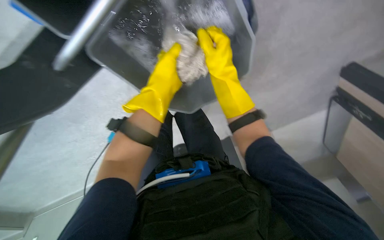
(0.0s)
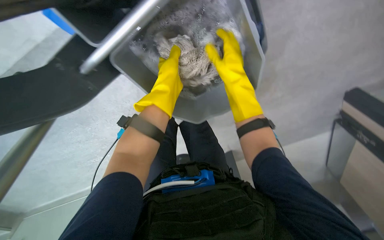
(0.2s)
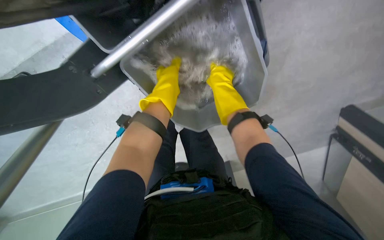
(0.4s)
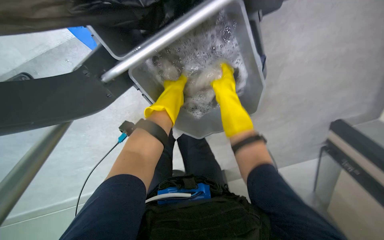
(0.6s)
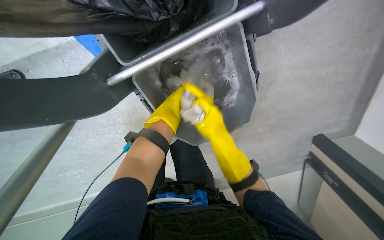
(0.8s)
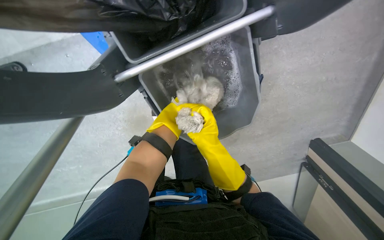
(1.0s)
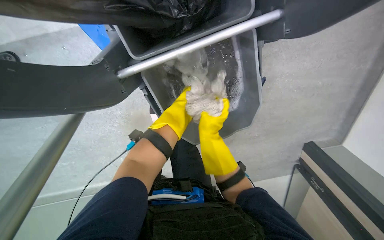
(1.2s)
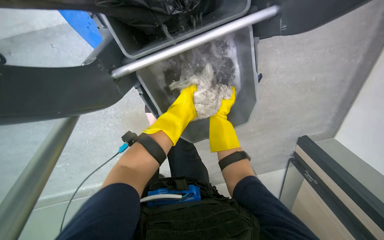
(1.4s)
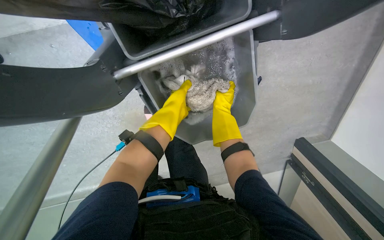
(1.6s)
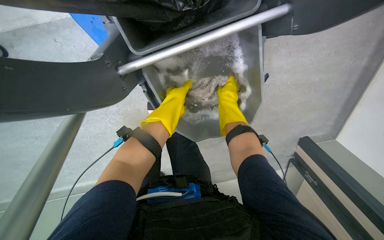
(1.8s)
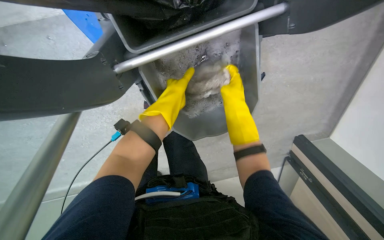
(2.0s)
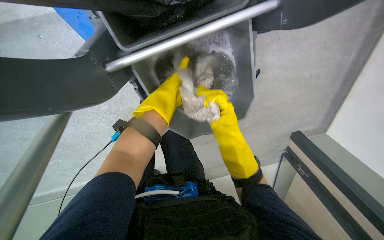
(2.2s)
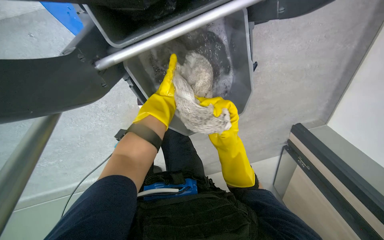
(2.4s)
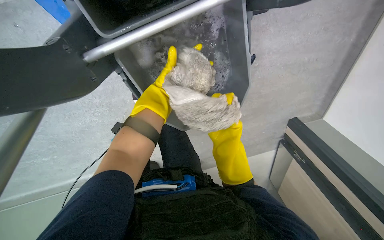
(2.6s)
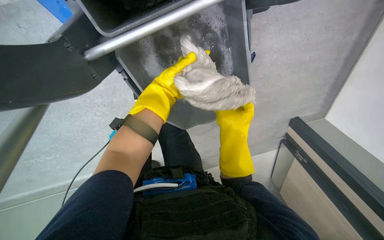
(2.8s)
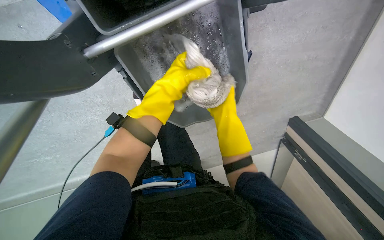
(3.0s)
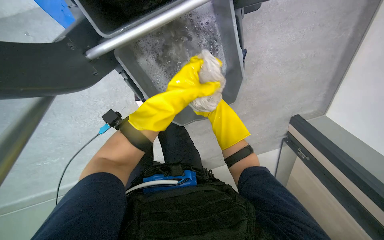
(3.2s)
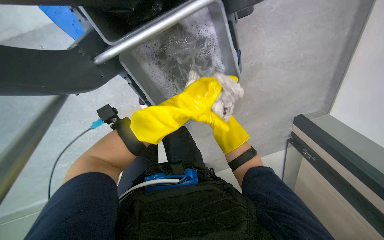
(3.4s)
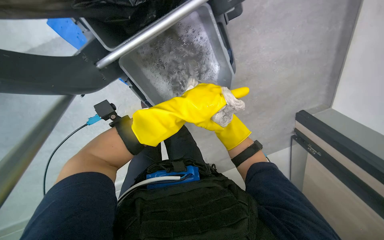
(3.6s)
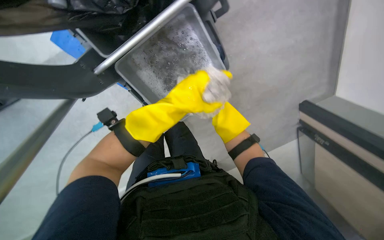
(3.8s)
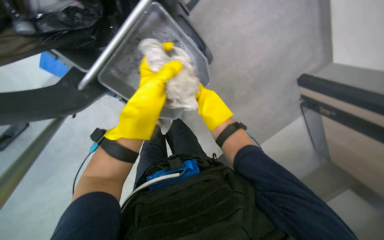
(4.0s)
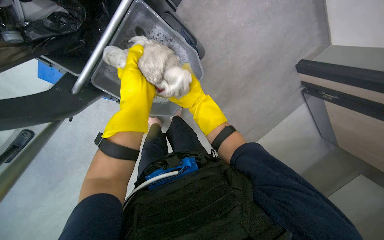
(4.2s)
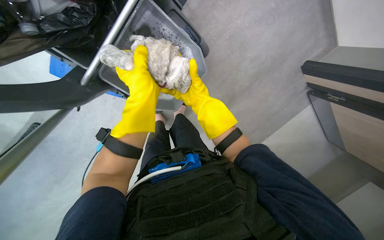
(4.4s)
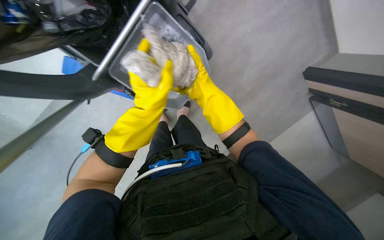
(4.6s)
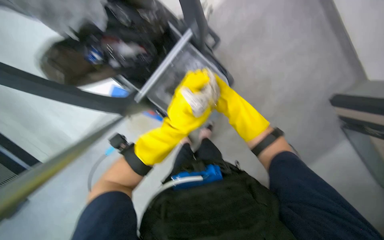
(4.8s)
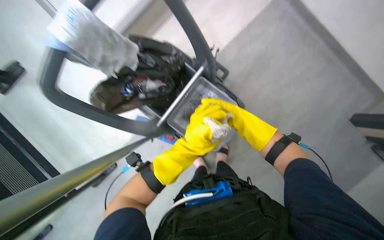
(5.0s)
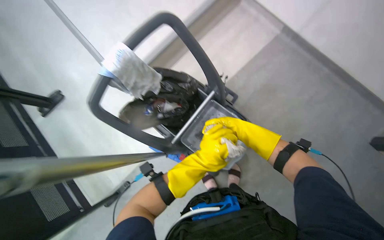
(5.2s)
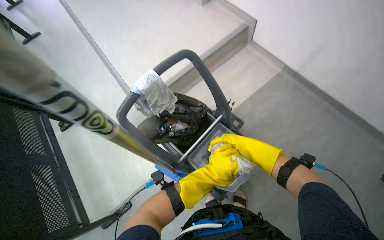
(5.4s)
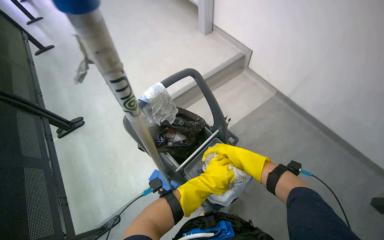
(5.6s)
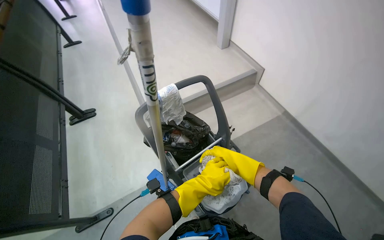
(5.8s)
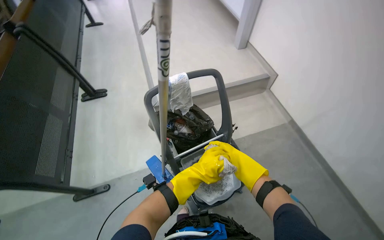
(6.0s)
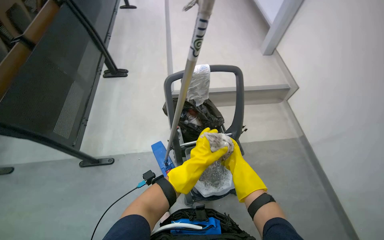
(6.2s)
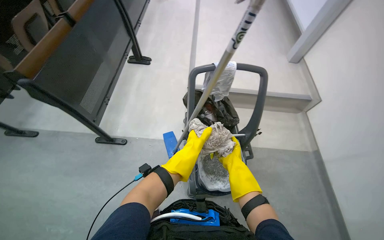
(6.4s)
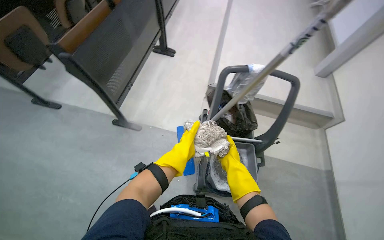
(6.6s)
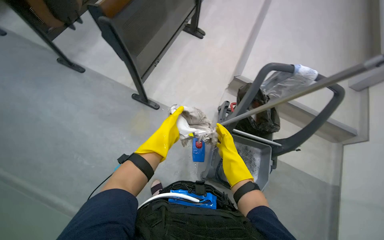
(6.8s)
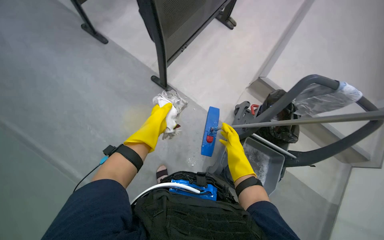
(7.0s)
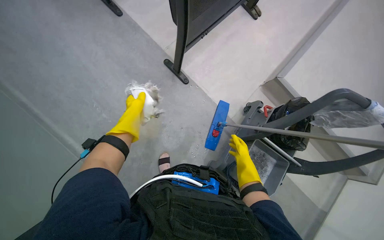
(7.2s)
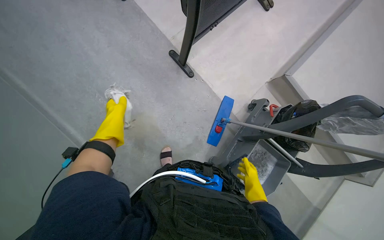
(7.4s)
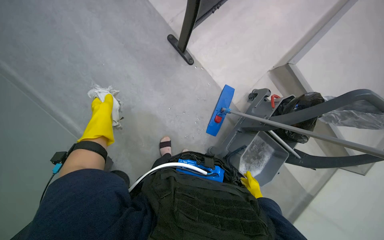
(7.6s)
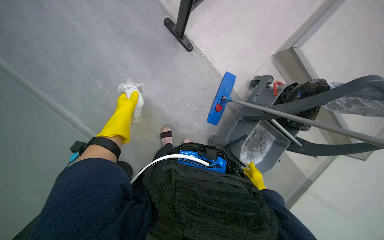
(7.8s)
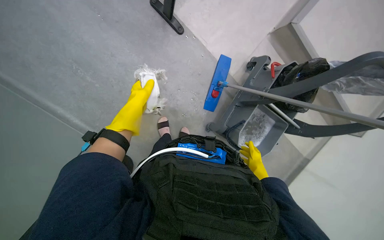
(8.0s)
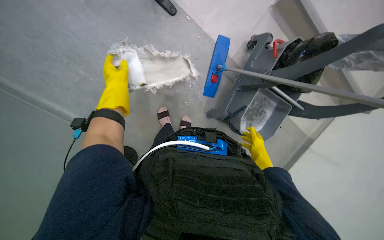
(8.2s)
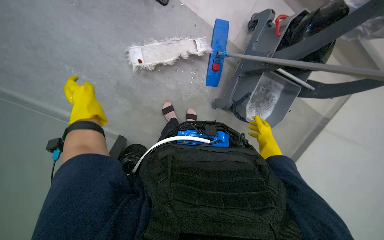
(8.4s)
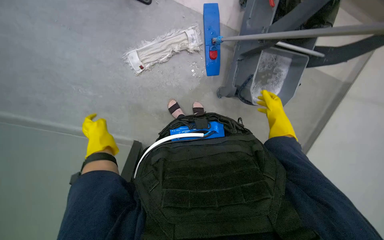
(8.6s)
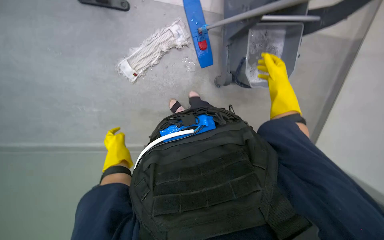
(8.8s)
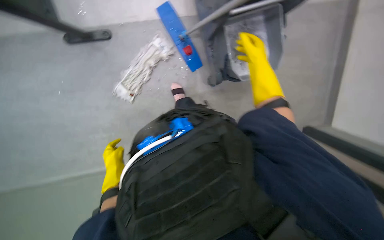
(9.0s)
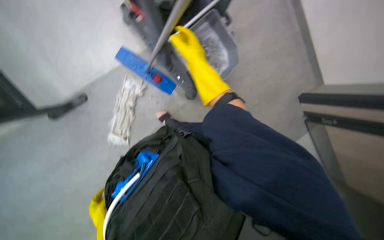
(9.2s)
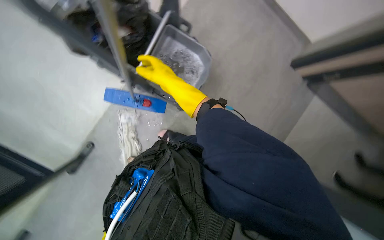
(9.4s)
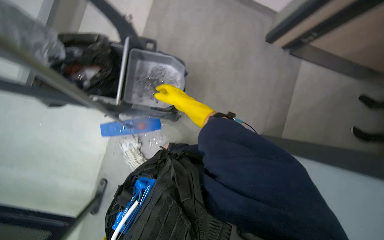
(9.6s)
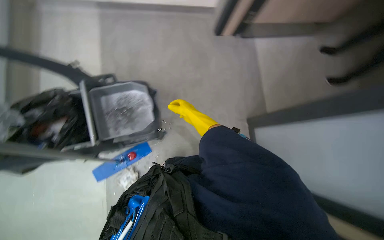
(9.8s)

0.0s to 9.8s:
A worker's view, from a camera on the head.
Job: preparing cleaning supplies.
The whole recording: Preparing mop for cleaning. The worker collects trash from the trash bin and worker prepares the mop for cleaning by wetting and wringing a cloth and attaching it to the mop head.
0.0s to 1.4s: The view tilts approximately 15 degrees upward.
1.4s to 2.8s: The right hand moves down the picture, approximately 10 cm.
4.2s to 5.6s: The head rotates approximately 25 degrees to the left. The wearer looks approximately 50 degrees further upward.
5.6s to 7.0s: The head travels approximately 50 cm. The head turns to the left by roughly 70 degrees.
7.0s to 8.4s: The view tips downward by about 35 degrees. The left hand goes left and right, roughly 20 cm each way, reversing 2 times, while the right hand shifts some 10 cm farther from the camera.
8.4s to 9.8s: The camera is aimed about 20 degrees further to the left. The camera pitches upward, by roughly 10 degrees. The scene turns some 120 degrees counterclockwise in the picture.

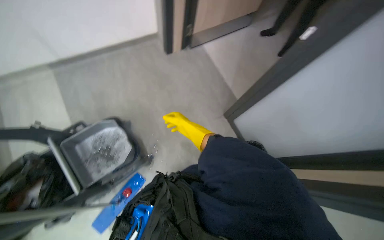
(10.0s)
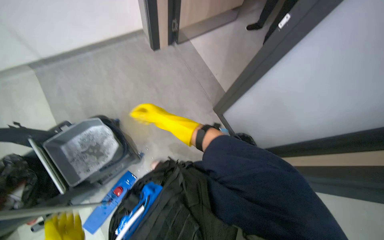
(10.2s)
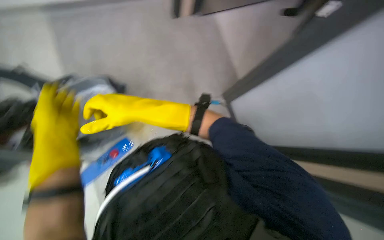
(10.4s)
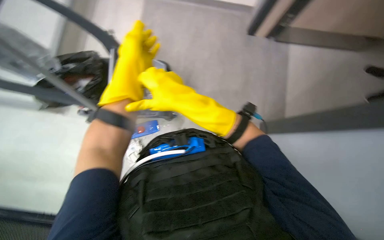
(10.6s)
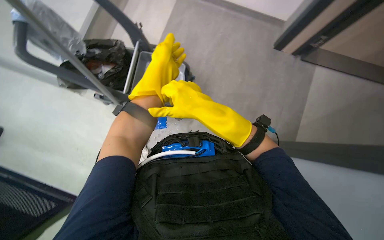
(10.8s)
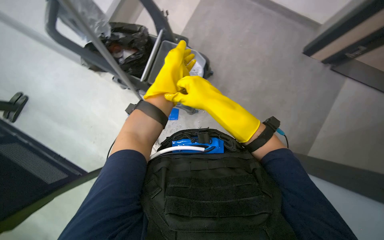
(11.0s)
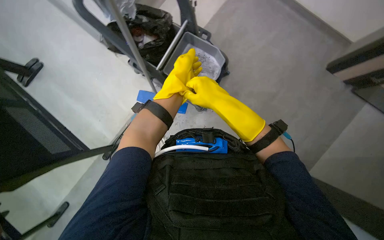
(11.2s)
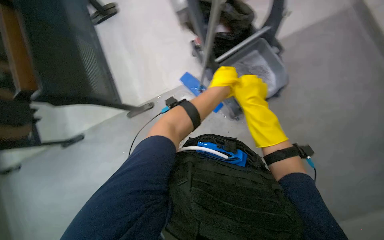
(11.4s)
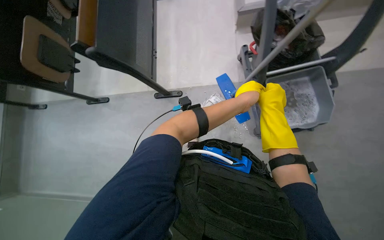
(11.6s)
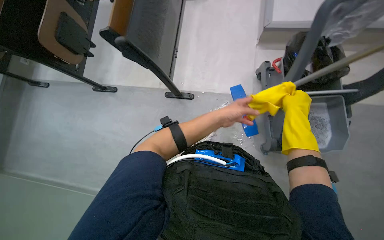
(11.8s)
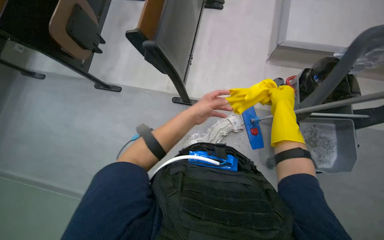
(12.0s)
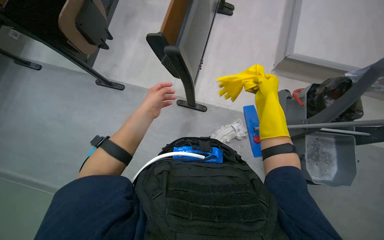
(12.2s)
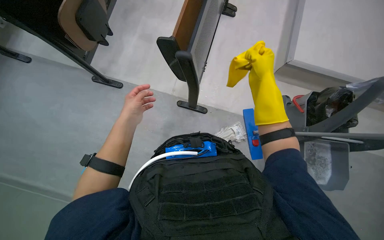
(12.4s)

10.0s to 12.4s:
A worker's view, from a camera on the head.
Job: preparing cleaning supplies.
The whole recording: Preparing mop for cleaning. The worker collects trash from the trash bin and worker prepares the mop for cleaning by wetting and wringing a cloth and attaching it to the mop head.
10.0s to 11.2s: The scene turns some 45 degrees clockwise in the picture.
11.2s to 12.4s: The wearer moves approximately 50 cm. Everything in view rotates roughly 70 degrees clockwise.

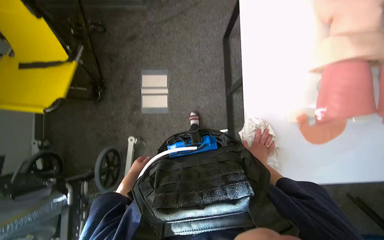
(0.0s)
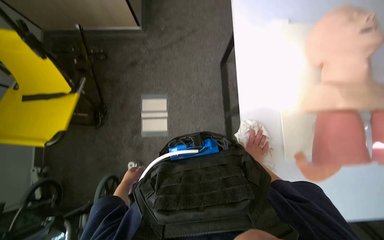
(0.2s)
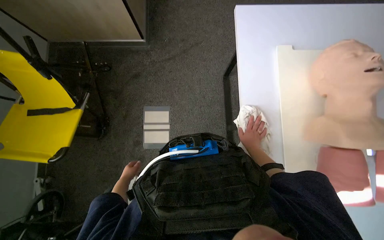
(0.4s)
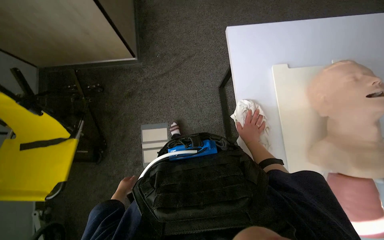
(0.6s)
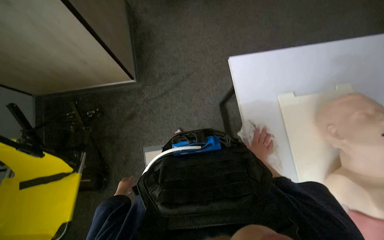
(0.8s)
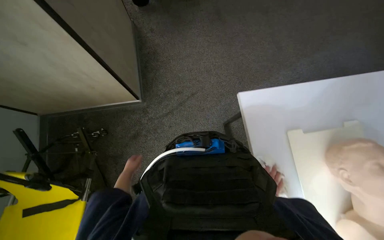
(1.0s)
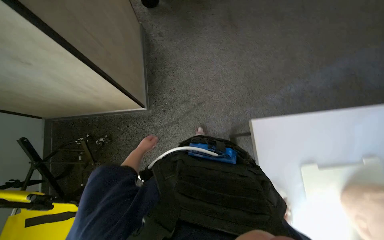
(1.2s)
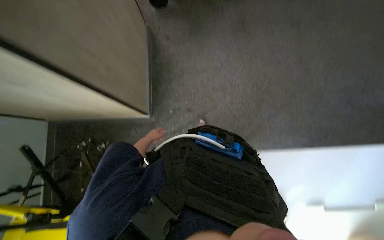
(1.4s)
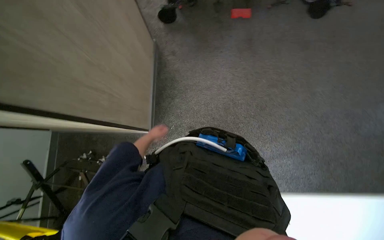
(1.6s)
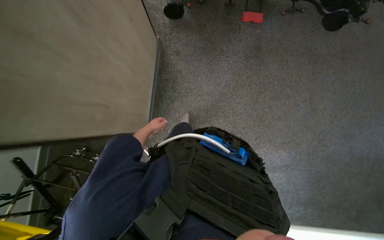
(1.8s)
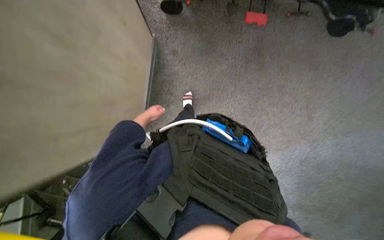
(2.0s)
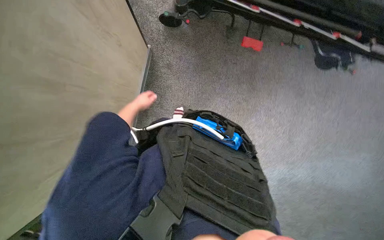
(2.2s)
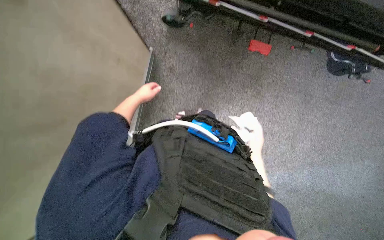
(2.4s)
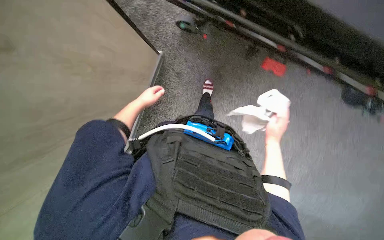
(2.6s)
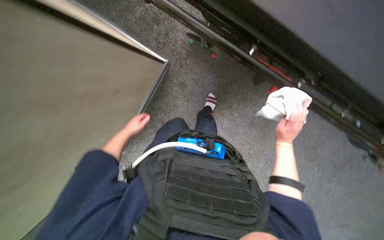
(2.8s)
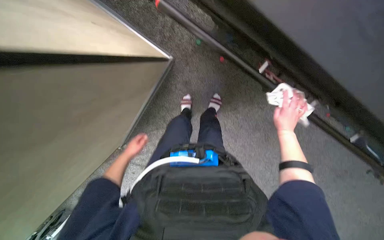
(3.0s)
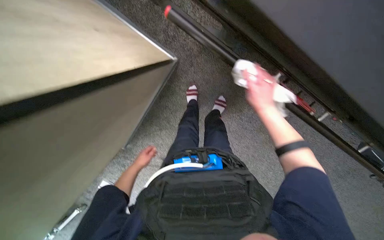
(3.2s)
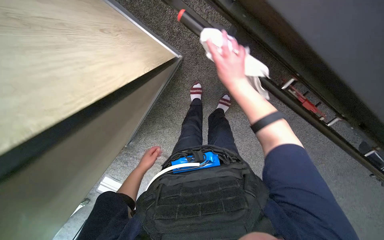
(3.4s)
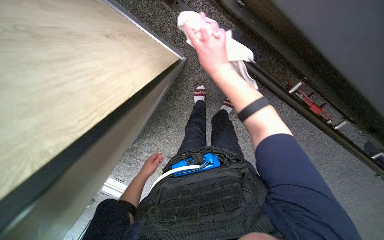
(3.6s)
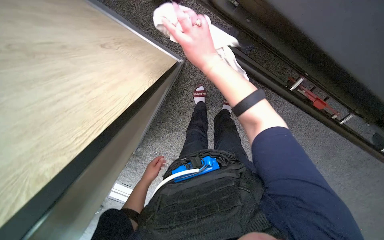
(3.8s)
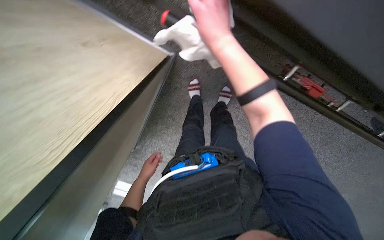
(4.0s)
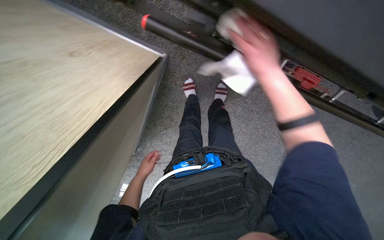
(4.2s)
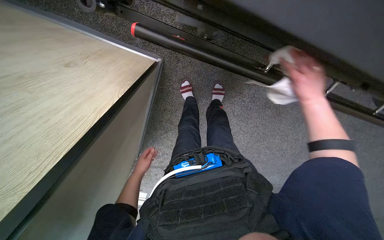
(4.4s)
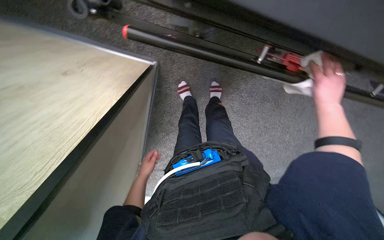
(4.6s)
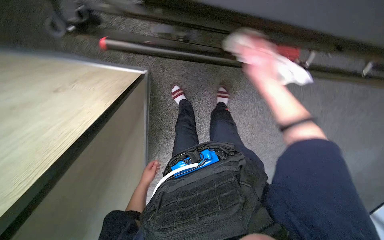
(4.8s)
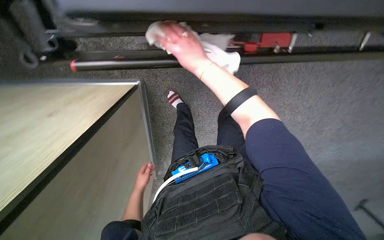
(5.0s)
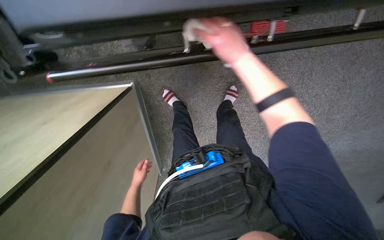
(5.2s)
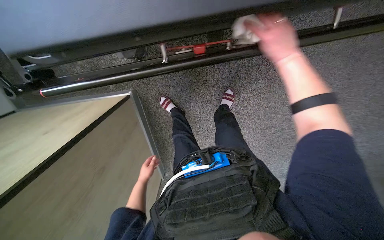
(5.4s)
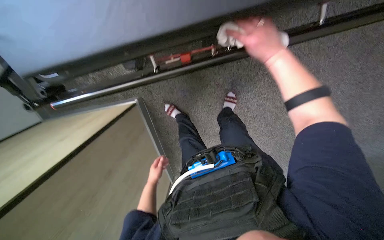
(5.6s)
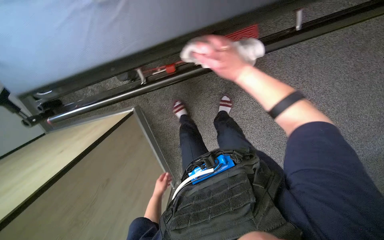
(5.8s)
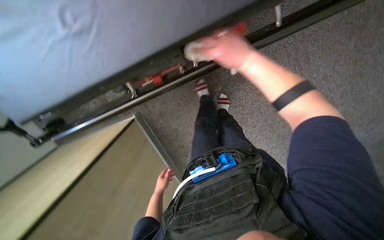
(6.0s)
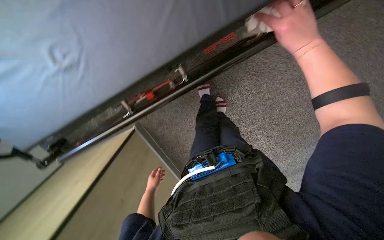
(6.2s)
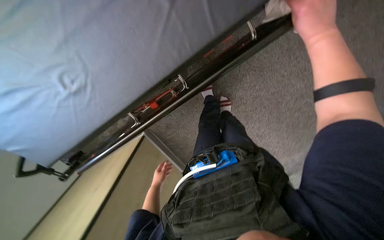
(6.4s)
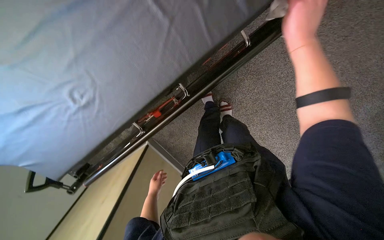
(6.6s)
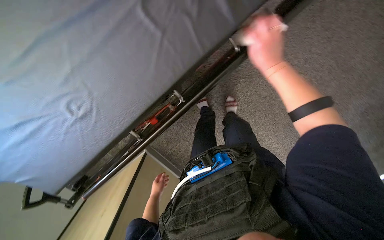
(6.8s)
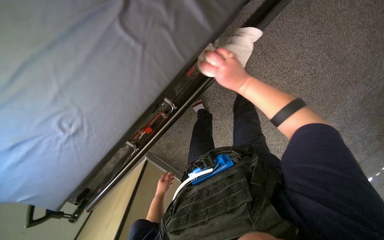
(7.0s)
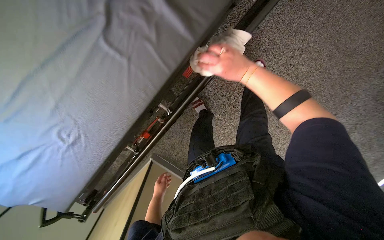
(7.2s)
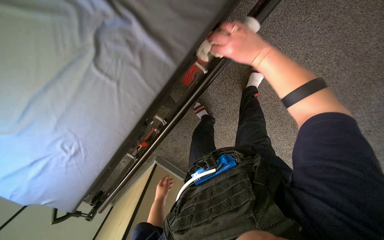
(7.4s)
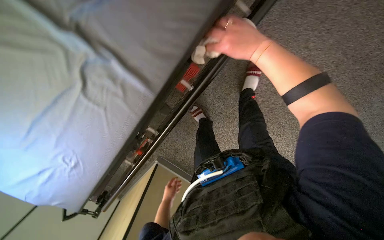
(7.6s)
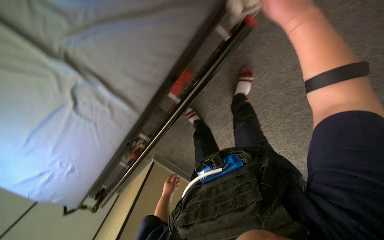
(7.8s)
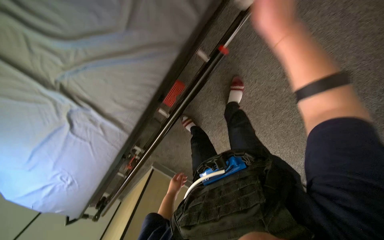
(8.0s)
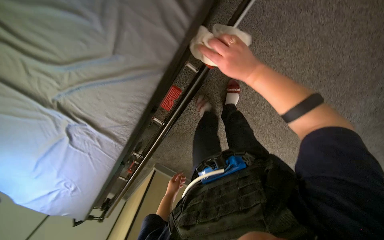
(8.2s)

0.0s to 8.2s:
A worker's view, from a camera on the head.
Job: wiping surfaces.
The whole recording: Wiping stretcher frame. The worker wipes the metal frame and various components of the stretcher.
0.0s to 1.6s: The camera travels roughly 1 m.
3.2s to 5.0s: The scene rotates counterclockwise by roughly 35 degrees.
6.6s to 8.2s: The head travels some 50 cm.
